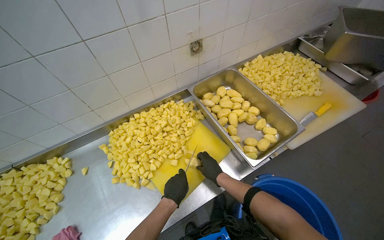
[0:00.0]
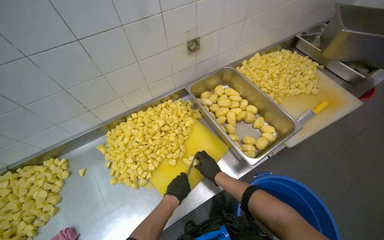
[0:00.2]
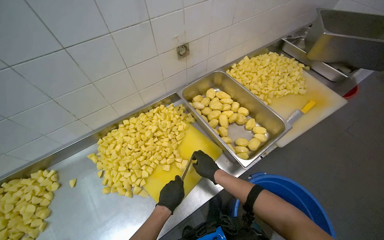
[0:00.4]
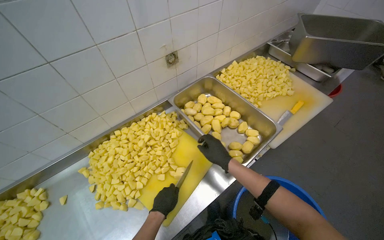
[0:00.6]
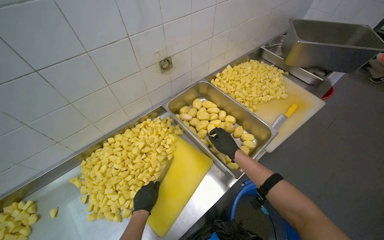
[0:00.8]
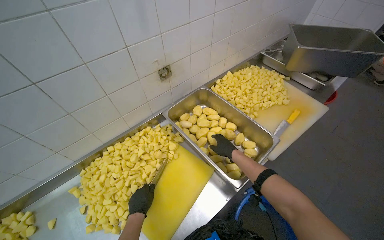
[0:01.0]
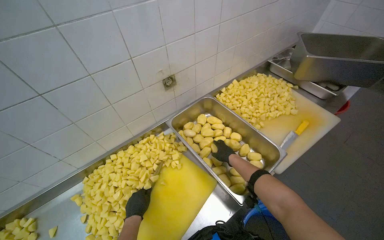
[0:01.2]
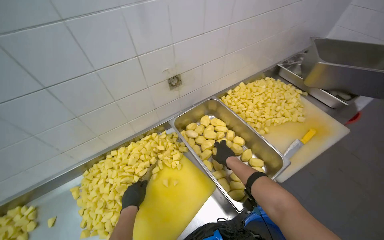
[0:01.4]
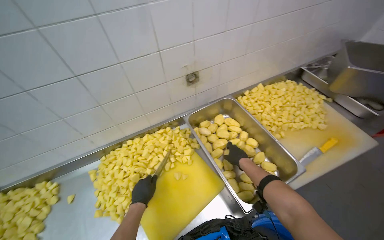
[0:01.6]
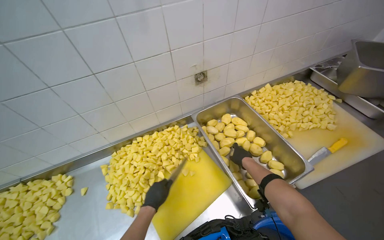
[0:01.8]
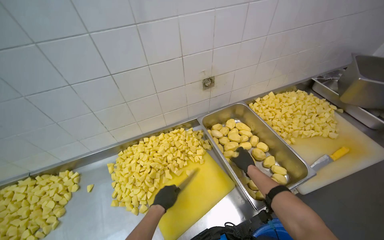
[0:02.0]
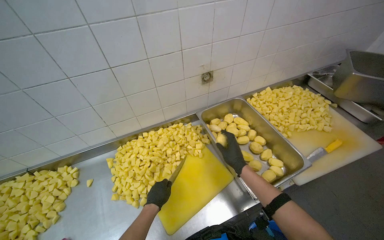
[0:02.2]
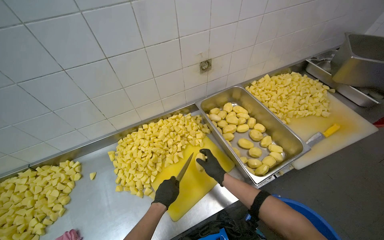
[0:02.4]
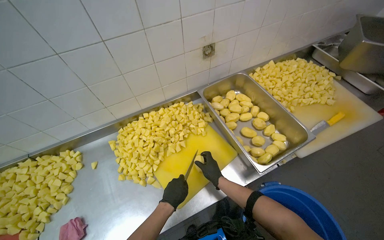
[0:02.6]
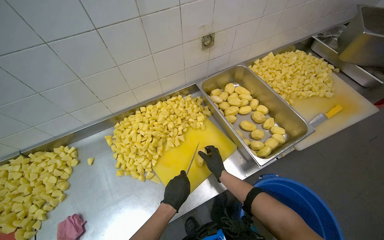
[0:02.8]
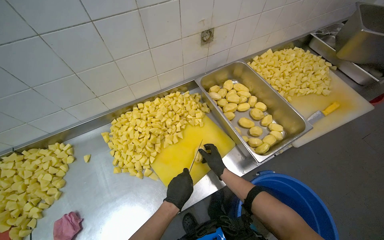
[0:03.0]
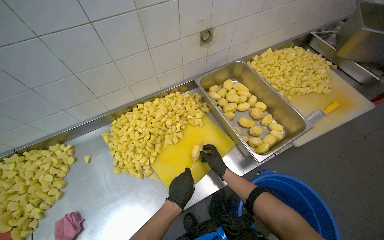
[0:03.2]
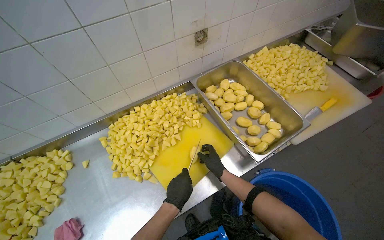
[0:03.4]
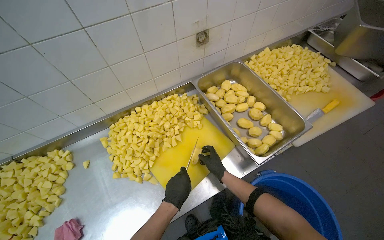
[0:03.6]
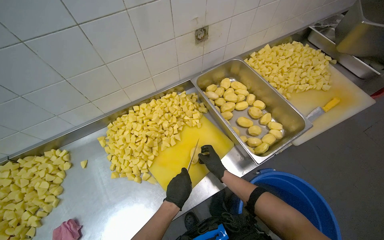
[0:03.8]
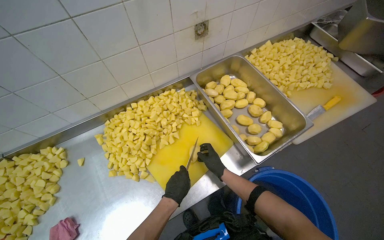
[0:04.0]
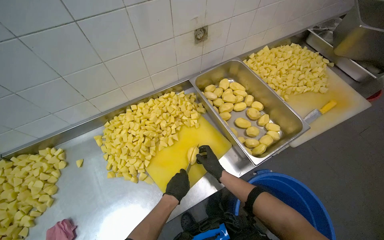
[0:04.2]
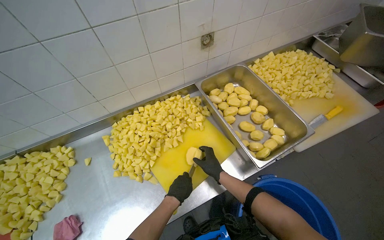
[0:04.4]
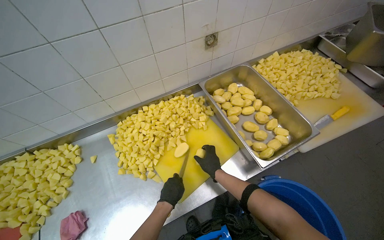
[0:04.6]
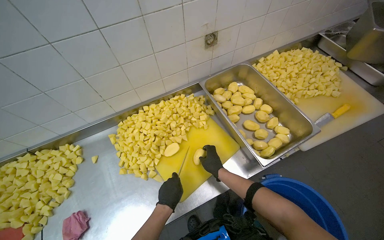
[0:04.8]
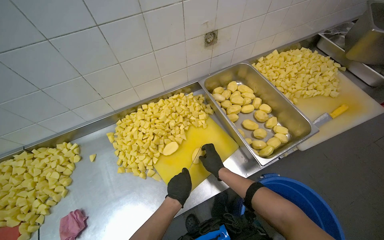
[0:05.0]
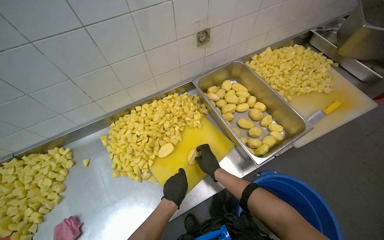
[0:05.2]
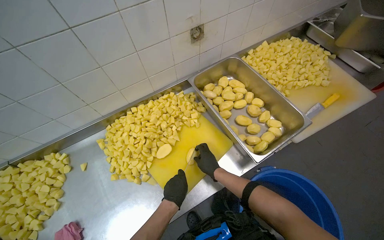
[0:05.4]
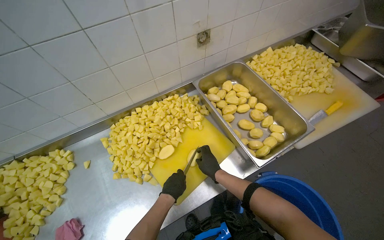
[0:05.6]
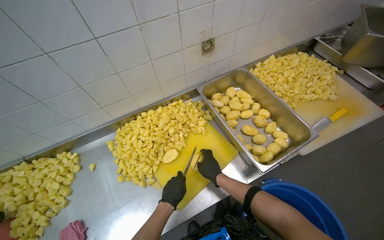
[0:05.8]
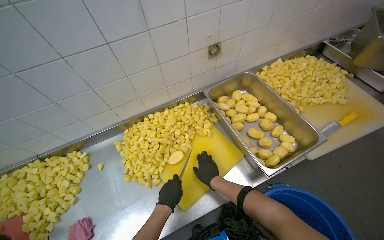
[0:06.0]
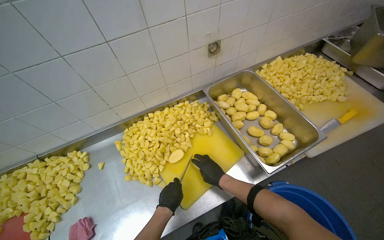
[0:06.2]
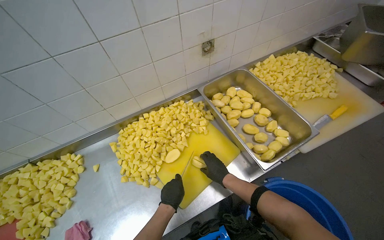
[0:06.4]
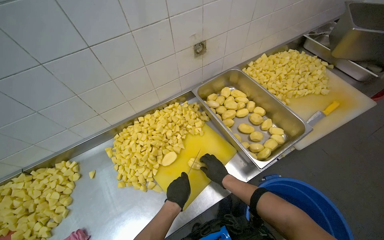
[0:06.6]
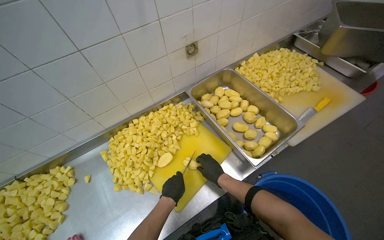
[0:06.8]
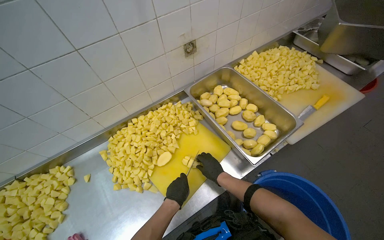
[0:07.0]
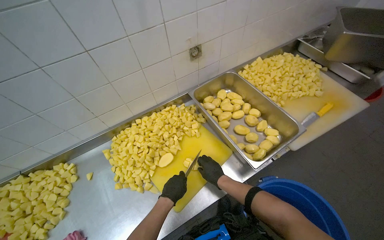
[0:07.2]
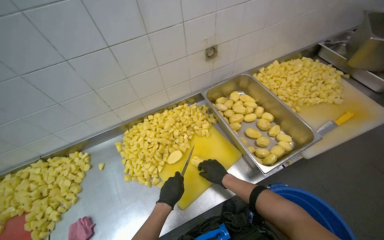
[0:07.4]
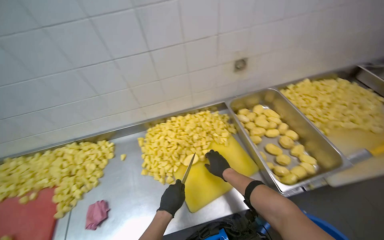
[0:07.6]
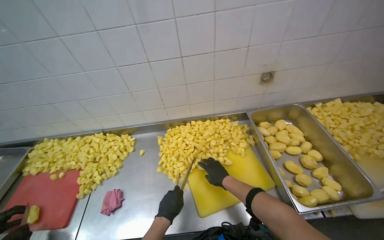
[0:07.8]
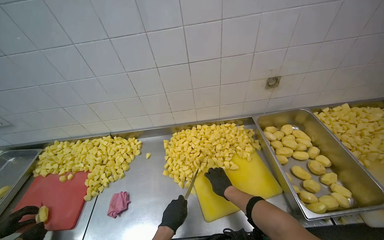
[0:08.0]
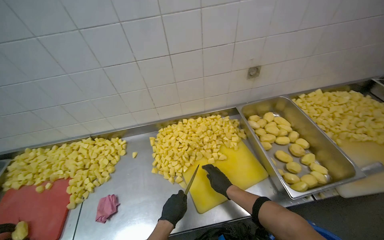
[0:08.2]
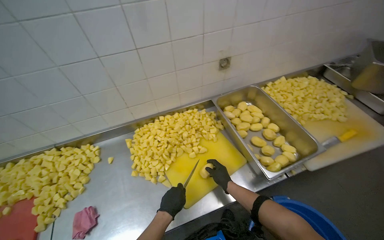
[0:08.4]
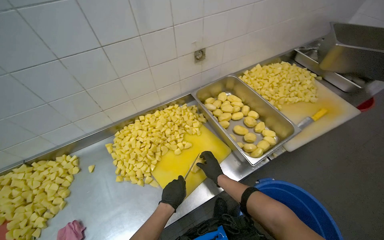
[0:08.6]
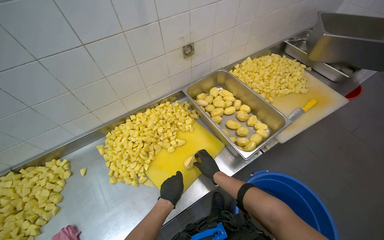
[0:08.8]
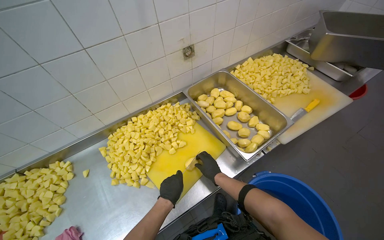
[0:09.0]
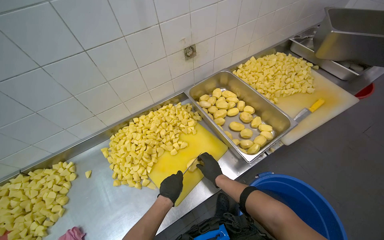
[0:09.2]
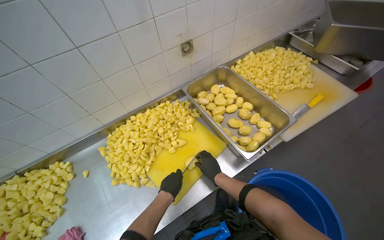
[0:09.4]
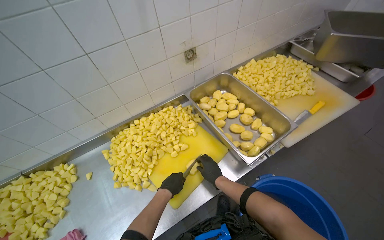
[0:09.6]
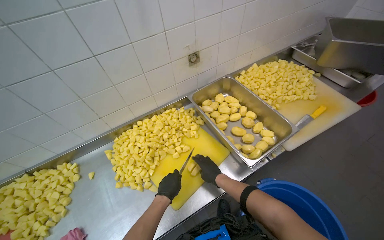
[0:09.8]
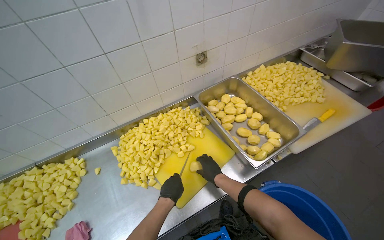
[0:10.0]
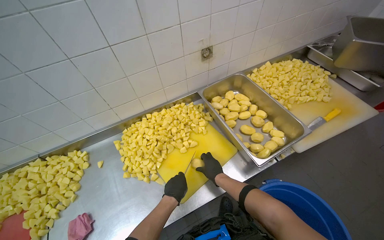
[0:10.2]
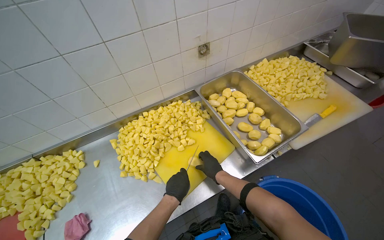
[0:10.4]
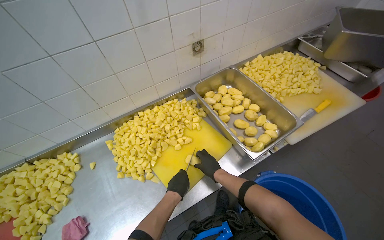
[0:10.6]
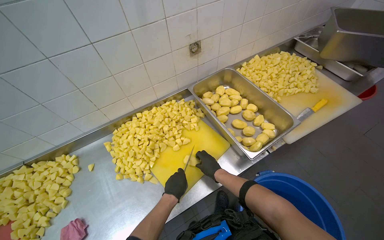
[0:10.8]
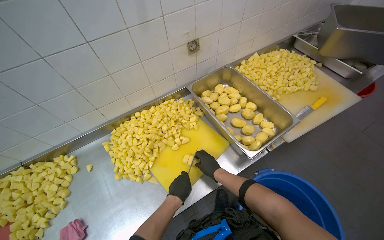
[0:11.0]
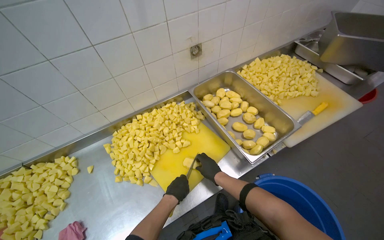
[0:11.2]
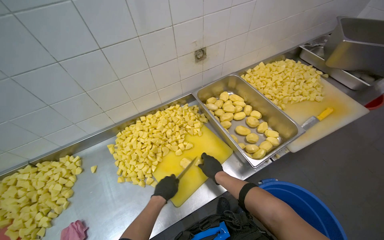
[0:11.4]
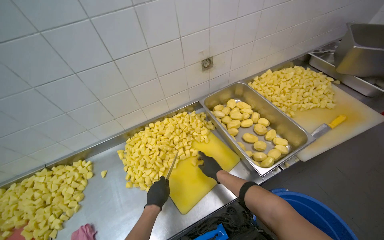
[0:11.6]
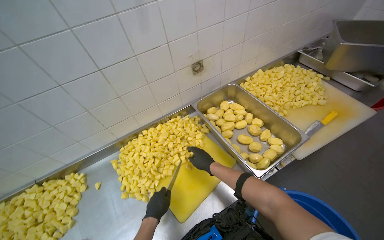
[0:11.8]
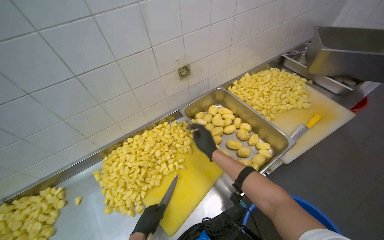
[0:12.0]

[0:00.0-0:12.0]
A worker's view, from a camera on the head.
Job: preparing food.
The whole recording: Cutting potatoes into cubes. The worker continues cutting peeled potatoes into cubes on a yellow cutting board.
0:00.0 to 0:01.6: The right hand shifts about 25 cm up the picture and to the right.
0:01.6 to 0:03.0: The right hand is displaced to the left by some 15 cm.
0:03.0 to 0:06.0: The hands stay close to where they were, moving slightly.
0:06.0 to 0:07.6: The hands work in one place, with small movements.
0:07.6 to 0:09.0: The wearer's head swings roughly 15 degrees to the right.
0:10.4 to 0:12.0: The right hand is displaced up the picture by about 20 cm.

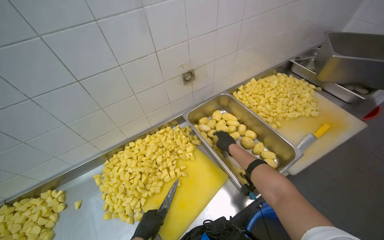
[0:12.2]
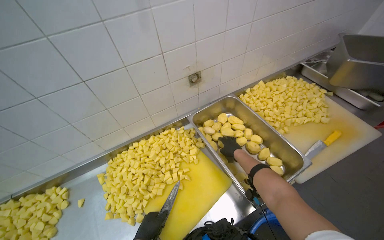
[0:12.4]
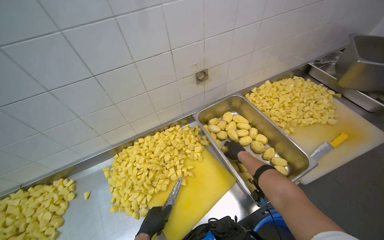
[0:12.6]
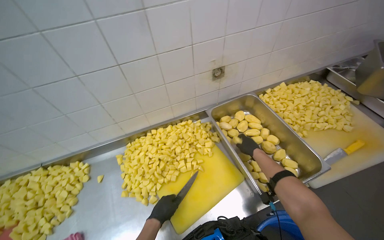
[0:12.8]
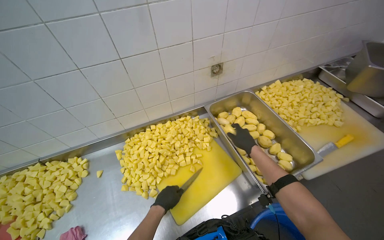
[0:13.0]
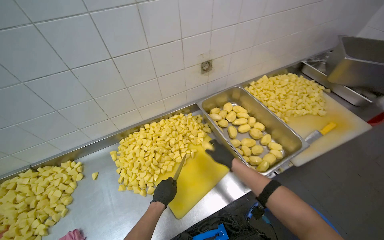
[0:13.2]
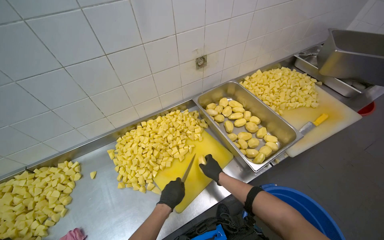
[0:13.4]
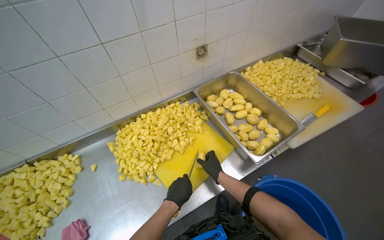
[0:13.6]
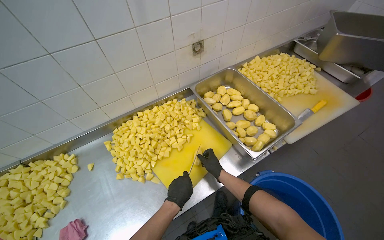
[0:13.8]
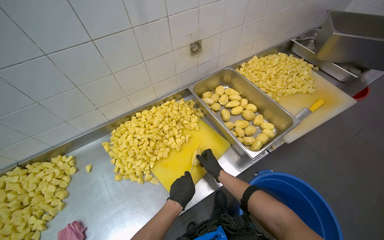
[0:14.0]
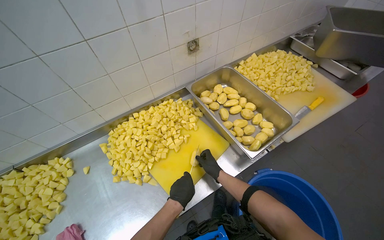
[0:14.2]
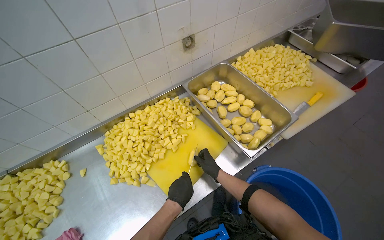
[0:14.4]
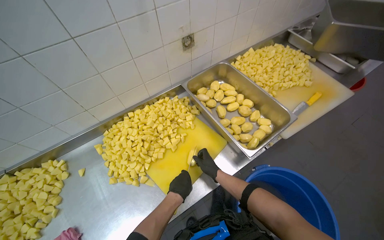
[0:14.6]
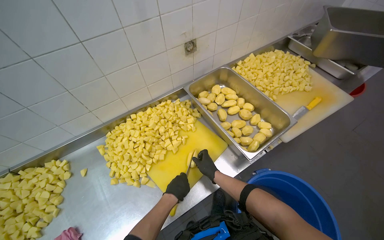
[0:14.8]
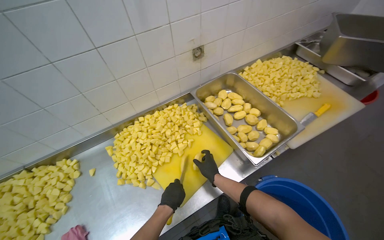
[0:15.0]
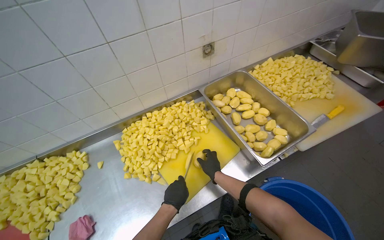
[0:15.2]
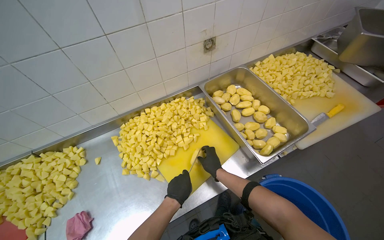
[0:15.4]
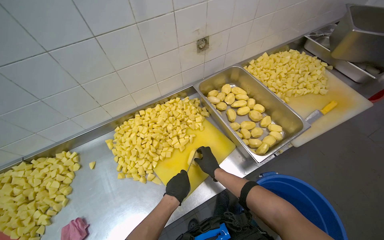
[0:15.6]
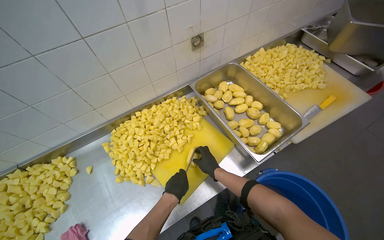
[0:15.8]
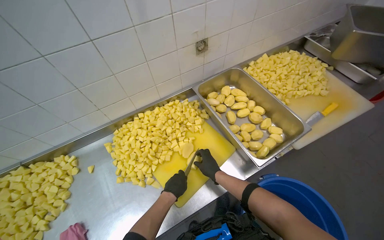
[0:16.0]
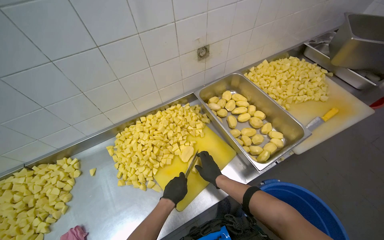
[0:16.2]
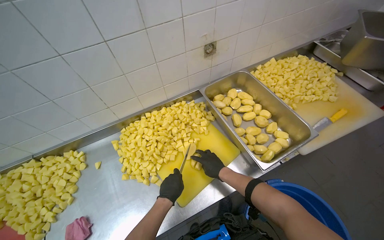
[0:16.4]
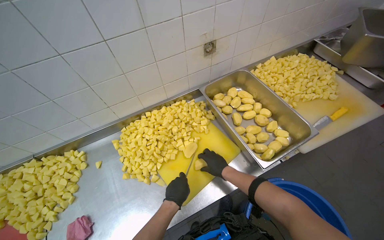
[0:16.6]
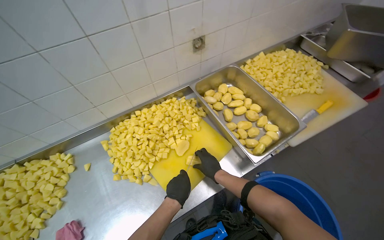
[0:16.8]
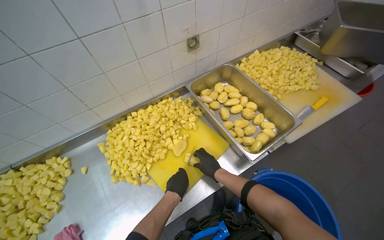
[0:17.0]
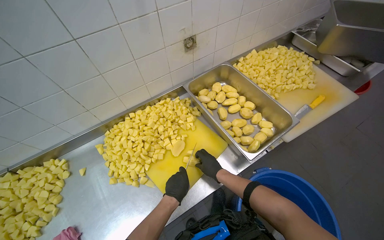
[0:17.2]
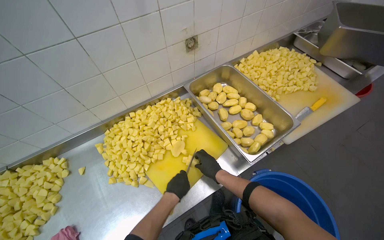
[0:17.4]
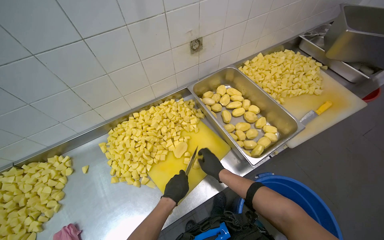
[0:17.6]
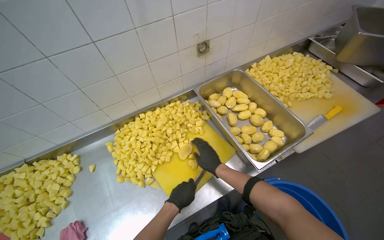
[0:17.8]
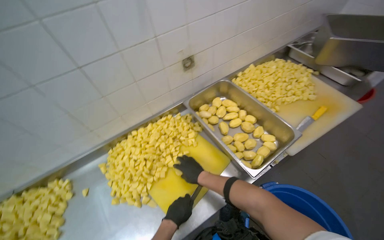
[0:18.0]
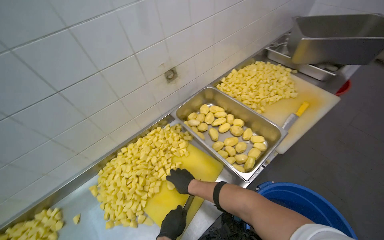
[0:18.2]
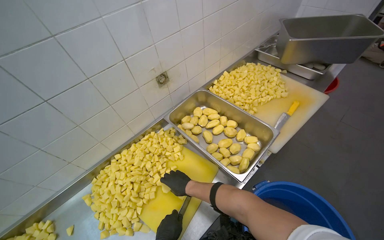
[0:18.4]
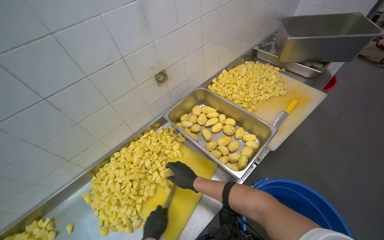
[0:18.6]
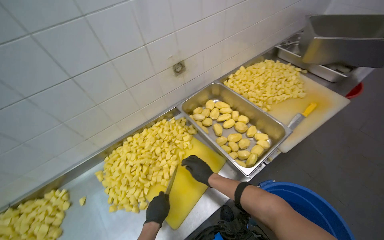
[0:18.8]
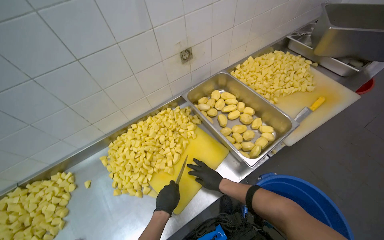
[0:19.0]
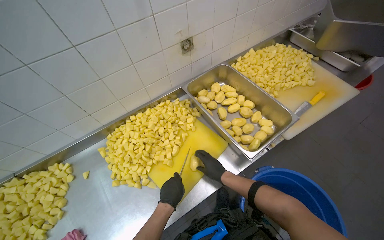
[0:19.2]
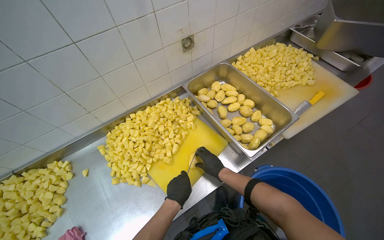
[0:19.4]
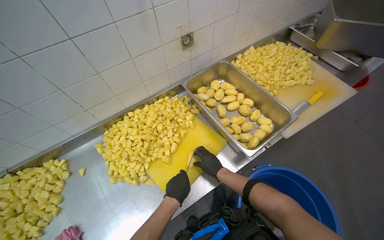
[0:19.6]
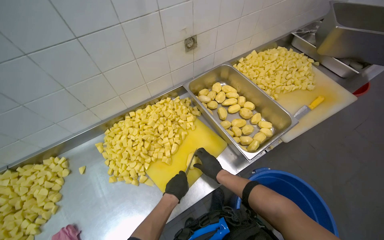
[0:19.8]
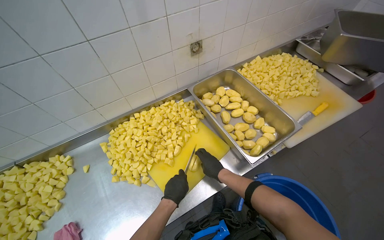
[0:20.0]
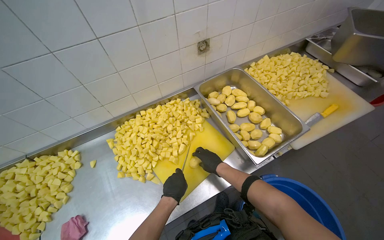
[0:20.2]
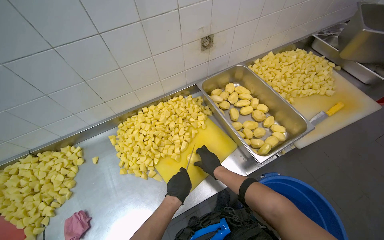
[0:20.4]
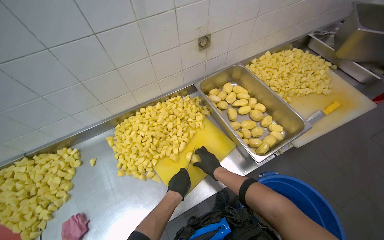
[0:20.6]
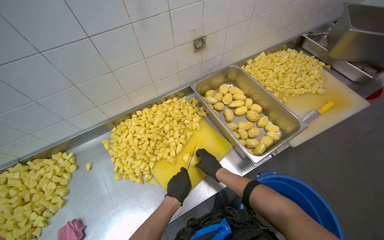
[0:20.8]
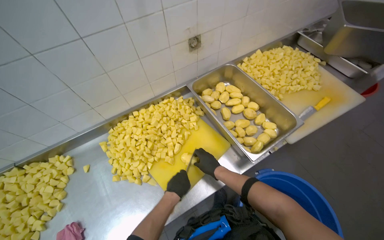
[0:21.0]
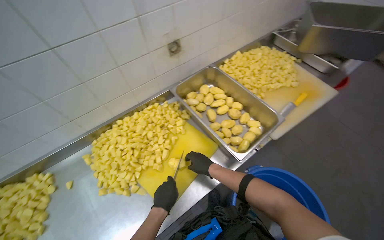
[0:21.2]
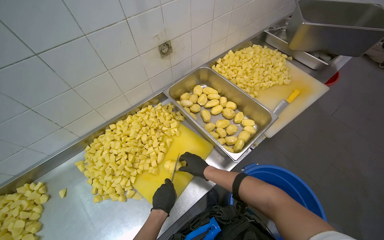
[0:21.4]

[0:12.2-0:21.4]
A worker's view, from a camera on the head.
Job: preparing food.
The whole recording: Cutting potatoes into cubes. The worker continues cutting peeled potatoes into cubes on a yellow cutting board.
0:12.2 to 0:13.8: The right hand is displaced down the picture by some 25 cm.
0:13.8 to 0:16.8: The hands stay close to where they were, moving slightly.
0:18.4 to 0:19.8: The right hand heads to the right, covering about 10 cm.
0:19.8 to 0:21.4: The hands are busy where they are.
